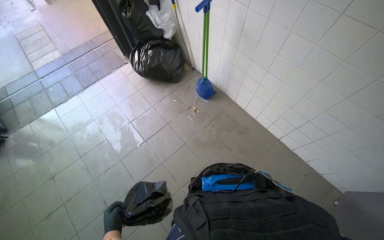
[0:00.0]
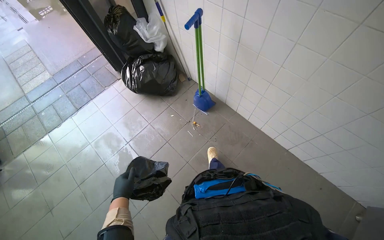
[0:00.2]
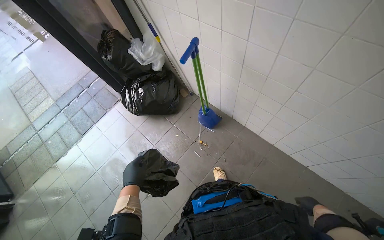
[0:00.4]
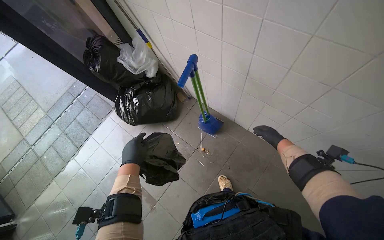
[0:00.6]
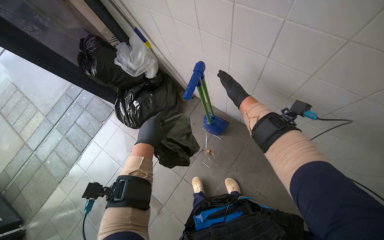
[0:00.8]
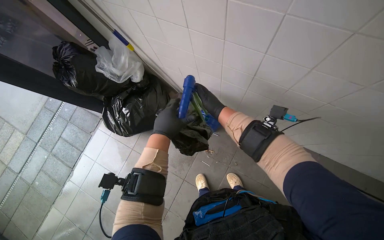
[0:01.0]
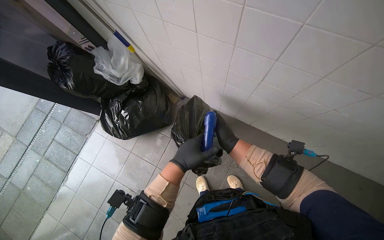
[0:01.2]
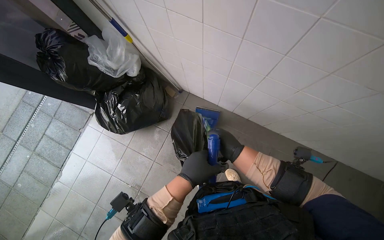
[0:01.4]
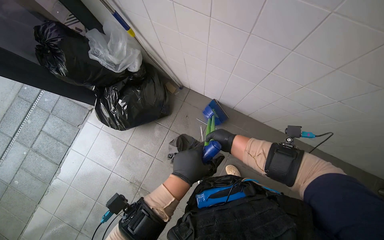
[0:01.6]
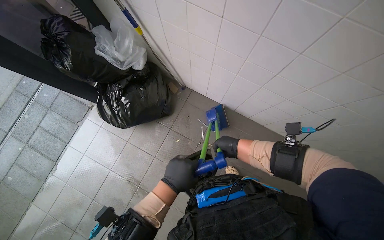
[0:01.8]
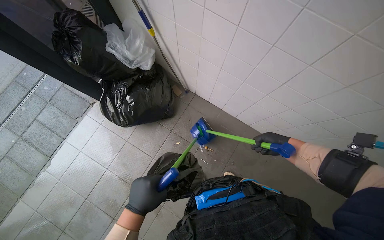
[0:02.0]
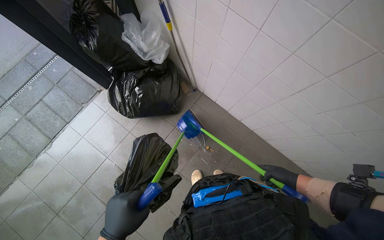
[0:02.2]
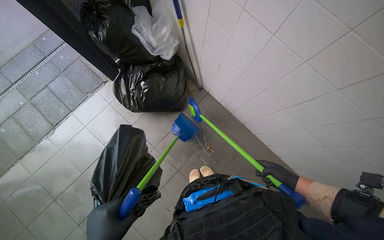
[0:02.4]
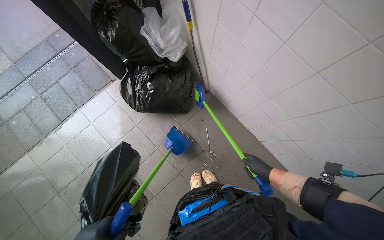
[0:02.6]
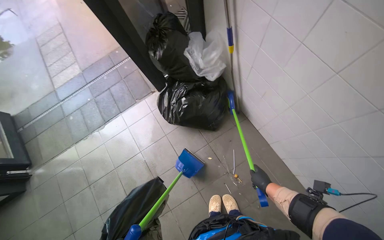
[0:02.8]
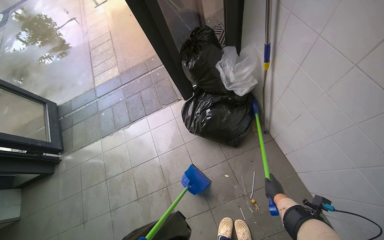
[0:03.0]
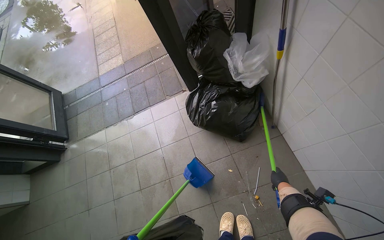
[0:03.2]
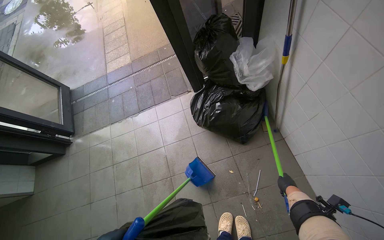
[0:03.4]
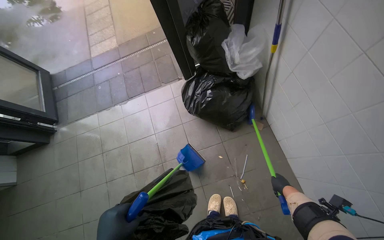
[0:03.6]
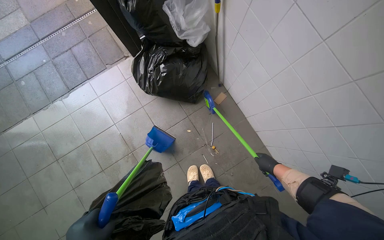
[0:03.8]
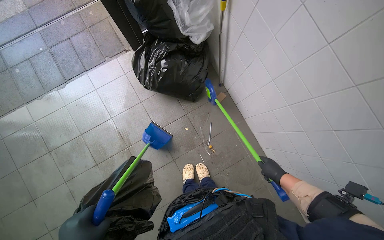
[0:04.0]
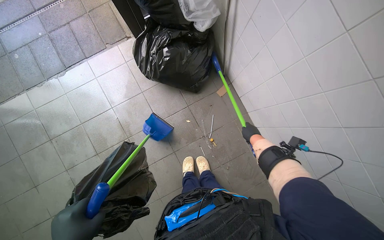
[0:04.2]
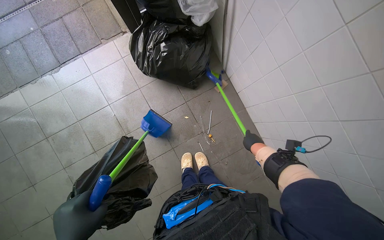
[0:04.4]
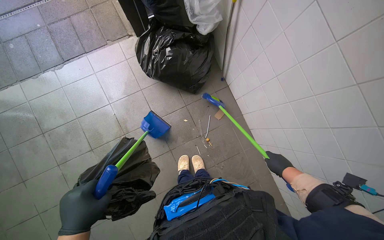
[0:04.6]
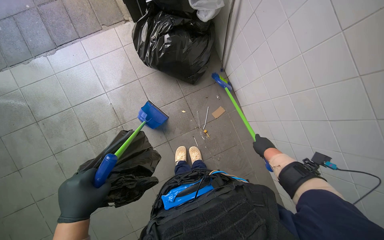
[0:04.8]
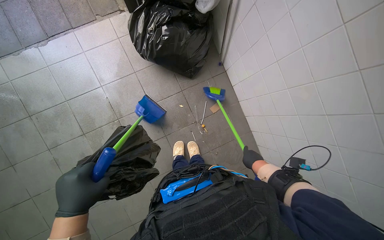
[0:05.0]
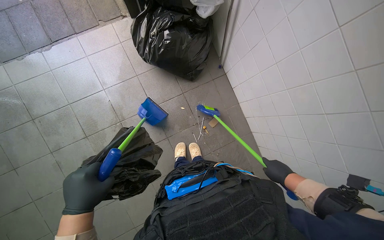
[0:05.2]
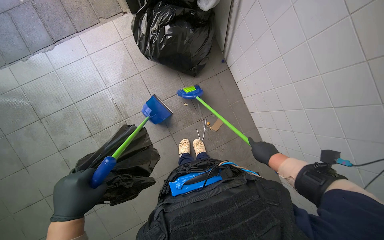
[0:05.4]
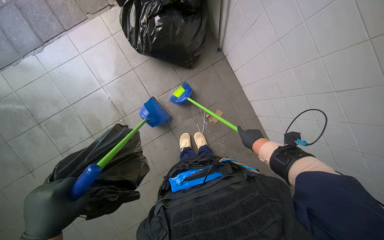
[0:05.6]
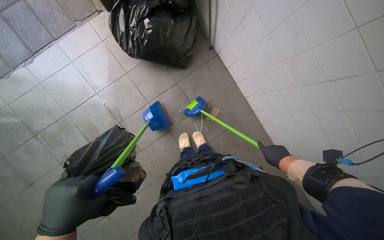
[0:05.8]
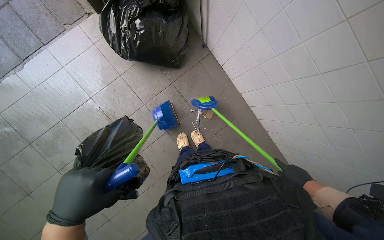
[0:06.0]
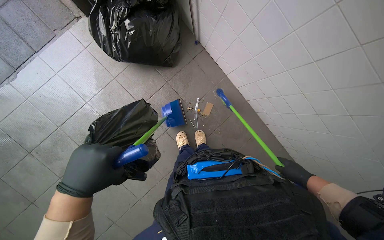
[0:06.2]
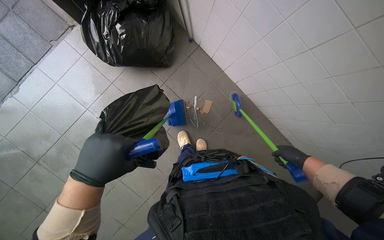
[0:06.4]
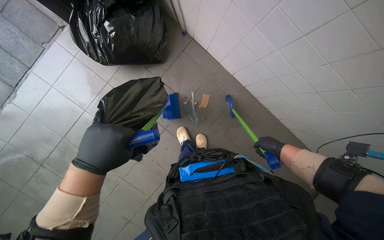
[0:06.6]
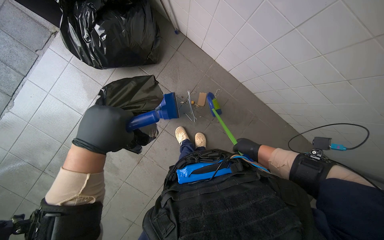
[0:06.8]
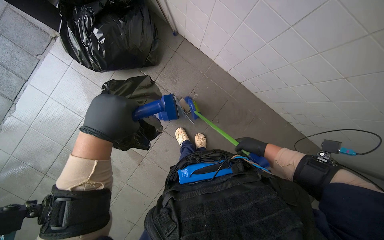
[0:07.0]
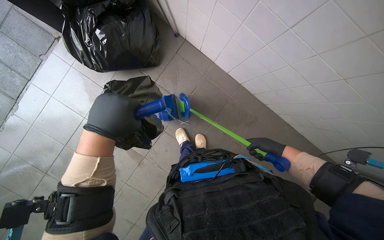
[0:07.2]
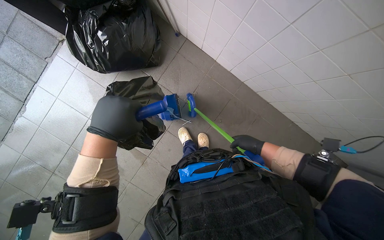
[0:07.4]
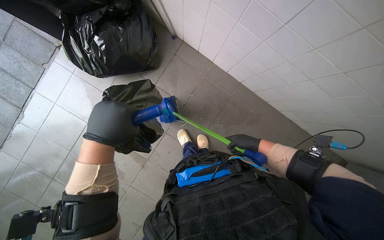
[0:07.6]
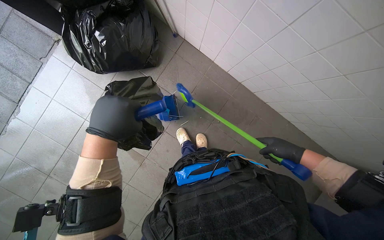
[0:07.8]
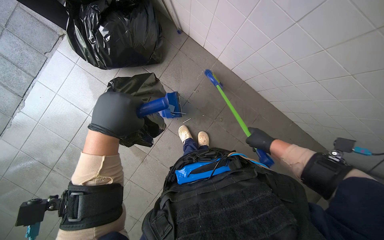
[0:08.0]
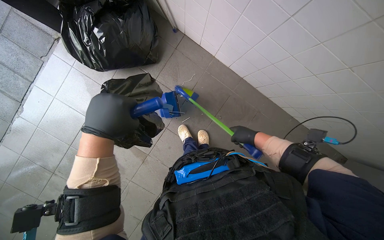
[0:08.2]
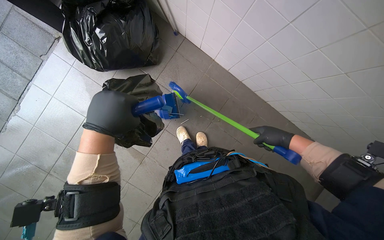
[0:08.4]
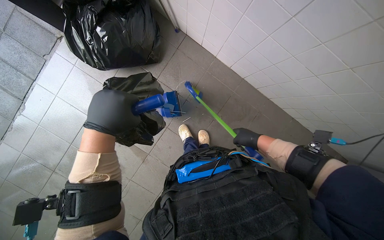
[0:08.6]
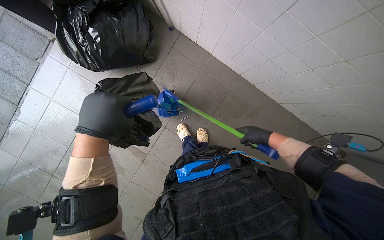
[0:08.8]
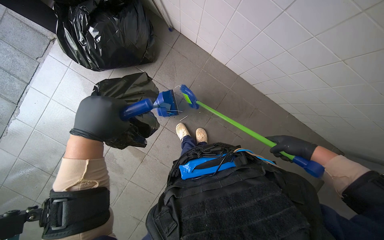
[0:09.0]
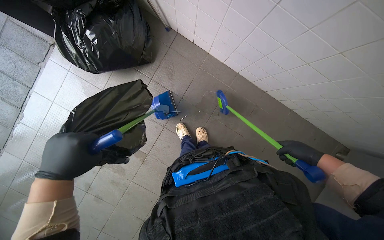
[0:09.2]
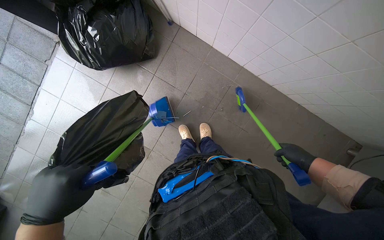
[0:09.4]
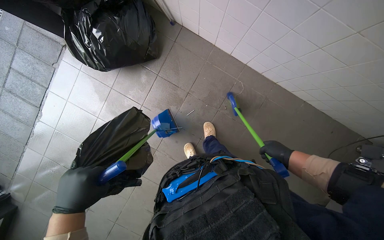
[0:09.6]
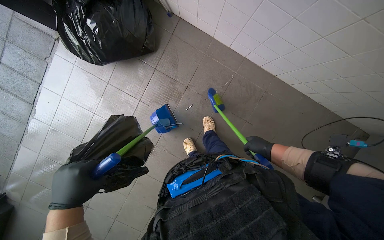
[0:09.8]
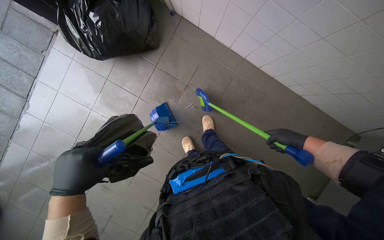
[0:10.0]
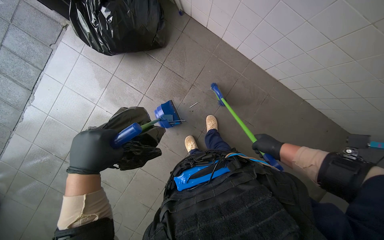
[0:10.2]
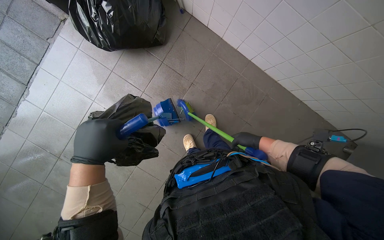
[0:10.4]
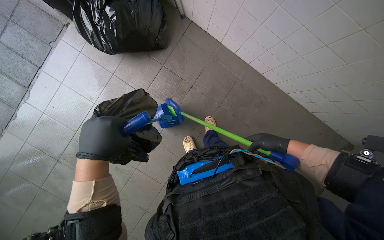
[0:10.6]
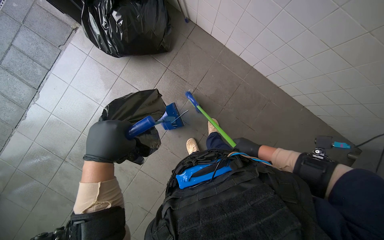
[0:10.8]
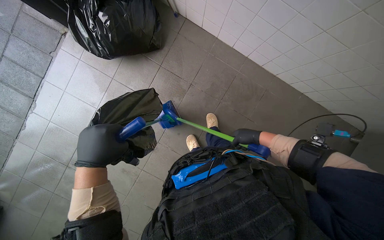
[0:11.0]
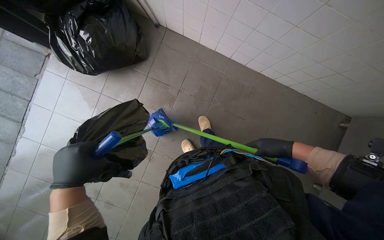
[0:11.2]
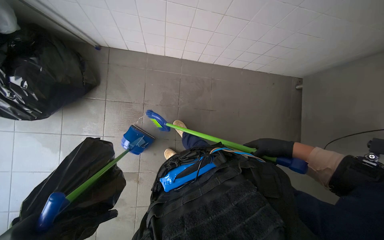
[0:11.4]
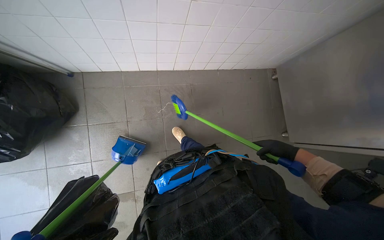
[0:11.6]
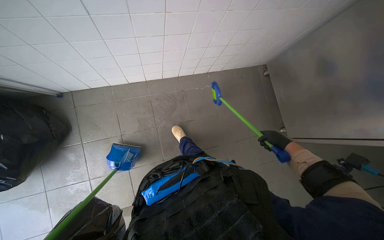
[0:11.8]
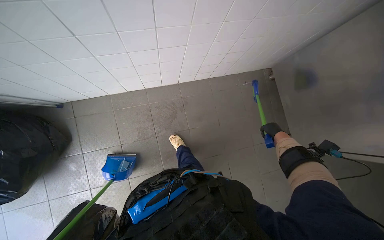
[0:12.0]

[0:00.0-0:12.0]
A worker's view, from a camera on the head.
Job: sweeping floor.
The whole recording: Sweeping tiled floor. The worker sweeps debris from the tiled floor into a dustpan and empties it into a trash bag.
0:00.0 to 0:01.6: The head travels some 90 cm. The view tips downward by about 15 degrees.
0:01.6 to 0:03.0: The head rotates about 40 degrees to the left.
0:03.0 to 0:04.4: The view swings approximately 15 degrees to the right. The view tips downward by roughly 20 degrees.
0:04.4 to 0:06.0: The right hand swings left and right, about 15 cm each way, with 4 reversals.
0:06.0 to 0:07.6: The left hand is displaced up the picture by about 20 cm. The right hand goes left and right, about 20 cm each way, reversing 2 times.
0:07.6 to 0:09.0: The right hand goes left and right, roughly 15 cm each way, reversing 4 times.
0:09.0 to 0:10.4: The left hand moves down the picture, about 20 cm, while the right hand travels to the left and farther from the camera by roughly 20 cm.
0:10.4 to 0:12.0: The scene rotates counterclockwise by approximately 50 degrees.

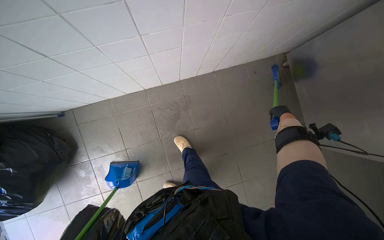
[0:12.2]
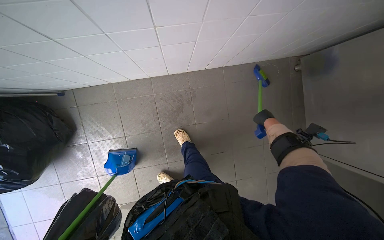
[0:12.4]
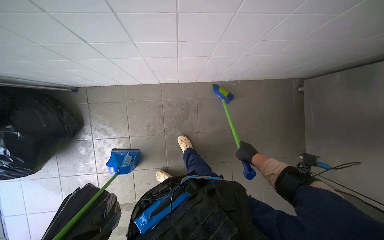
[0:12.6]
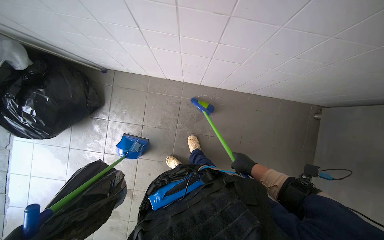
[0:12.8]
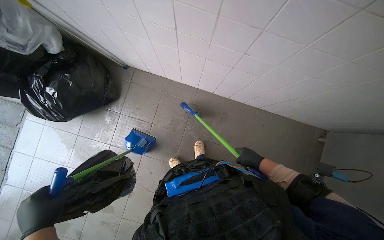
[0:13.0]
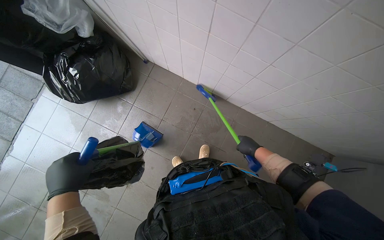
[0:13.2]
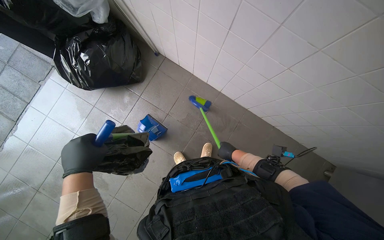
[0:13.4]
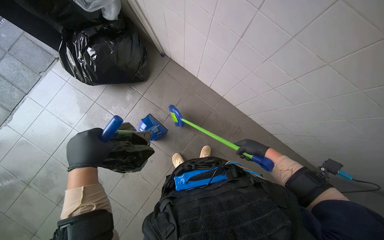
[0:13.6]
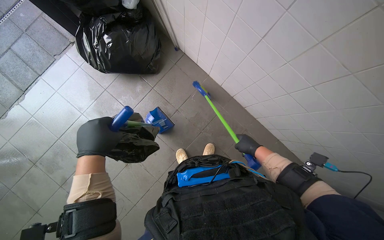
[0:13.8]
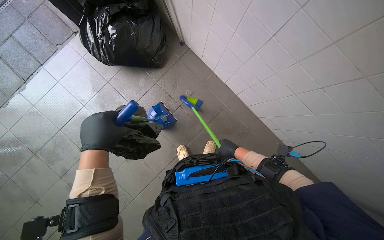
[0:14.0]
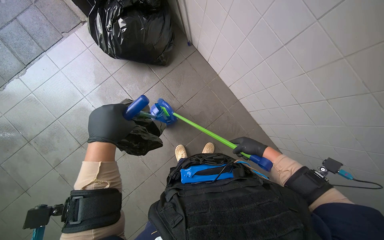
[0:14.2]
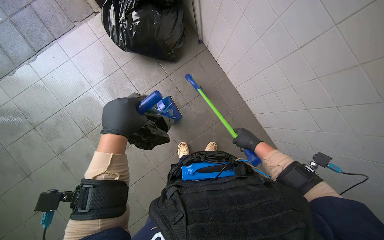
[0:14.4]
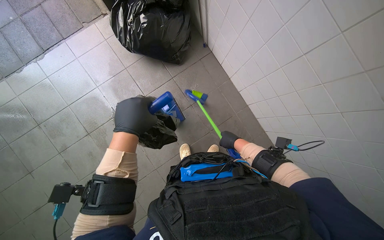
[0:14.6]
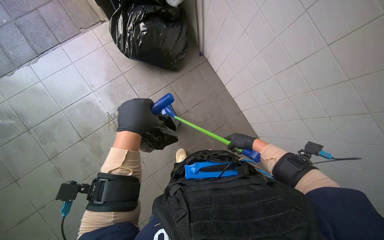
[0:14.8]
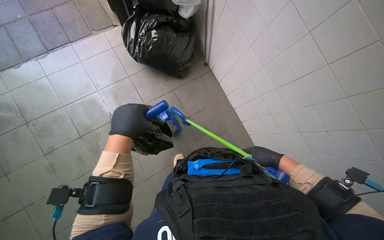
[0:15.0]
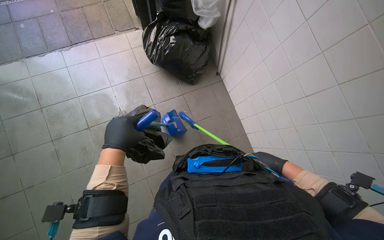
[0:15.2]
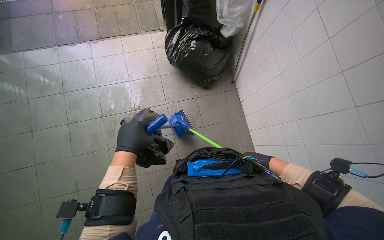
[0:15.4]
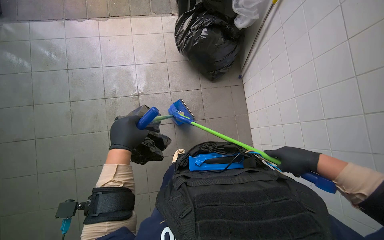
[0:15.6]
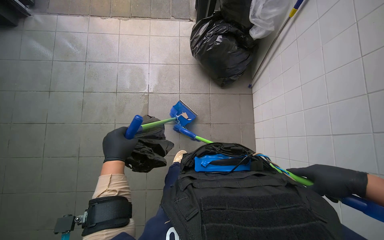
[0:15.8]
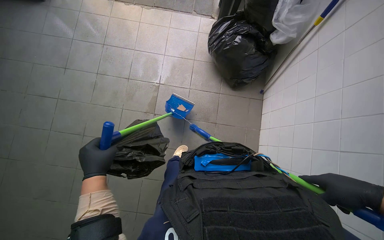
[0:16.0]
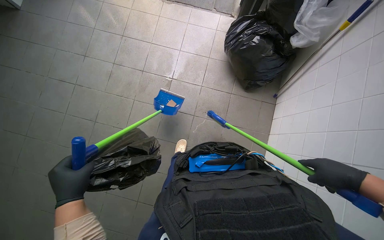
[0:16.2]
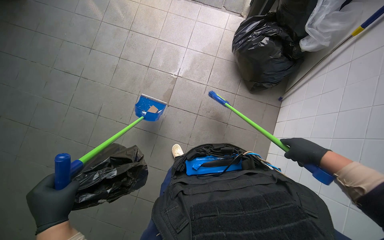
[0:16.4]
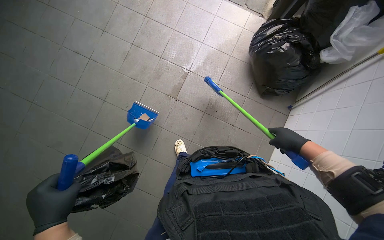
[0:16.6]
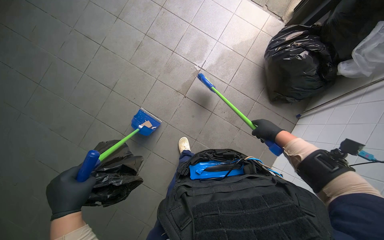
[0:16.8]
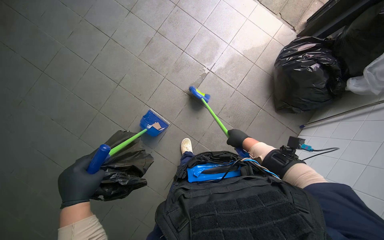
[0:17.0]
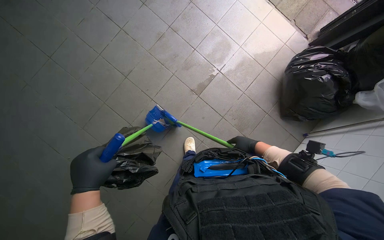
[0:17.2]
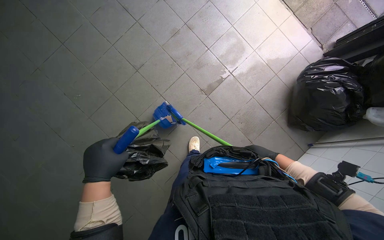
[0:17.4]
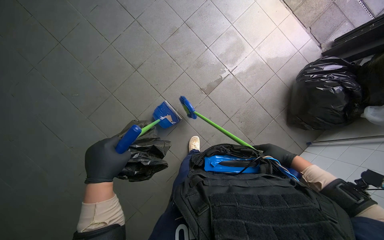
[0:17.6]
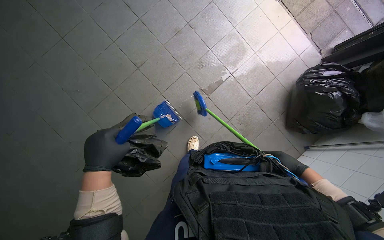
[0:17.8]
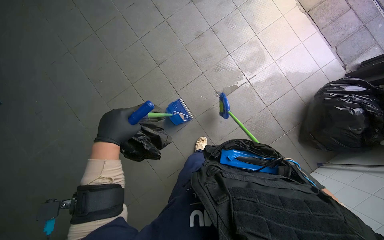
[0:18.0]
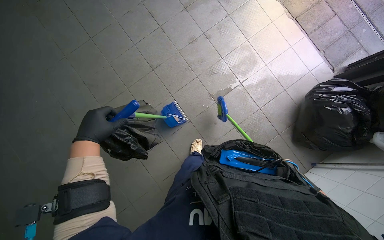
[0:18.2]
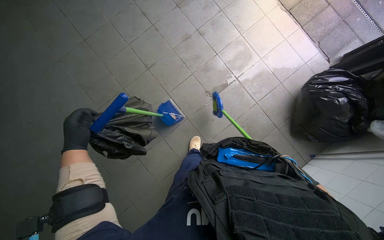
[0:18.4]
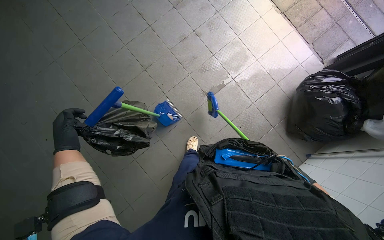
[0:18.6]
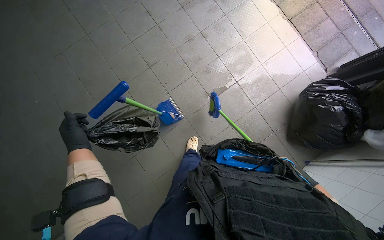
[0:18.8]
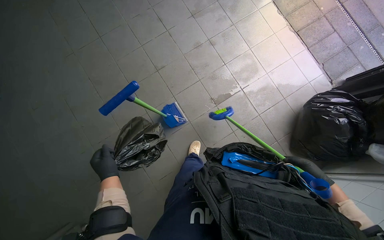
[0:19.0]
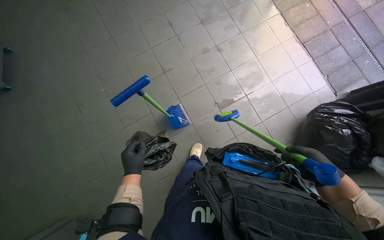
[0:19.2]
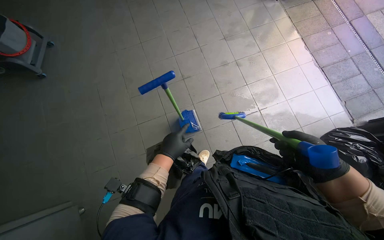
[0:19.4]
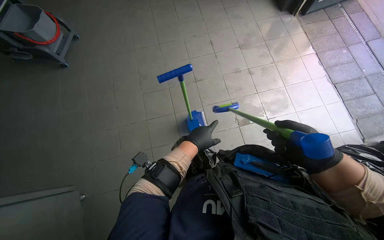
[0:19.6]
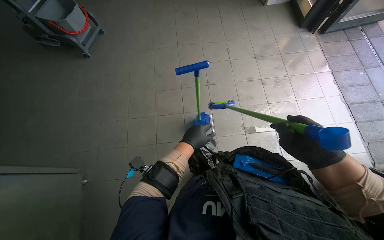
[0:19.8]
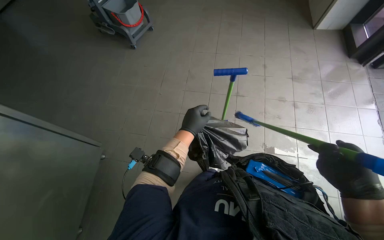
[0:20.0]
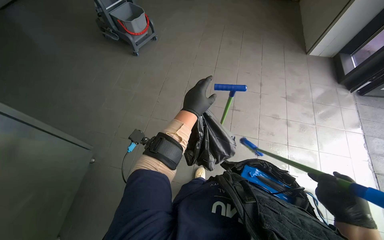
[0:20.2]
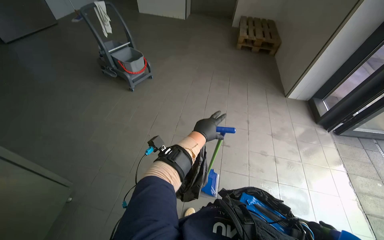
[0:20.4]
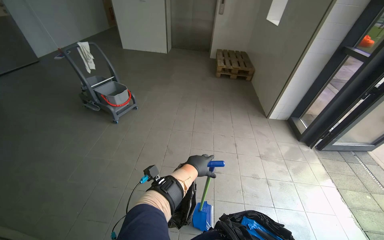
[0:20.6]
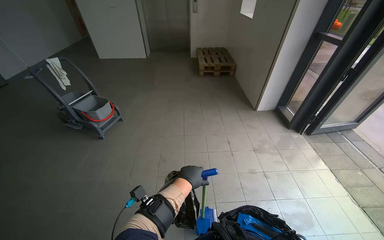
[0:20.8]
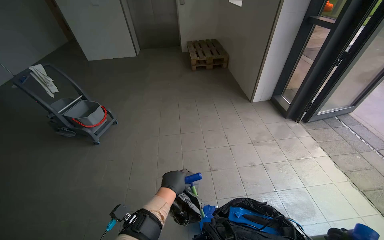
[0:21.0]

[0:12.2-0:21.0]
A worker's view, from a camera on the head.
Job: sweeping floor.
The whole recording: Sweeping tiled floor. The worker sweeps debris from the tiled floor into a dustpan and empties it into a trash bag.
0:12.2 to 0:13.6: The scene rotates clockwise by roughly 50 degrees.
0:13.6 to 0:15.2: The scene turns roughly 30 degrees clockwise in the picture. The right hand goes left and right, roughly 15 cm each way, reversing 3 times.
0:15.2 to 0:16.6: The wearer looks roughly 50 degrees further to the left.
0:16.6 to 0:18.0: The scene turns about 30 degrees clockwise in the picture. The left hand goes approximately 10 cm up the picture.
0:18.0 to 0:19.6: The camera pitches upward, by about 15 degrees.
0:19.6 to 0:21.0: The camera pitches upward, by some 30 degrees.
